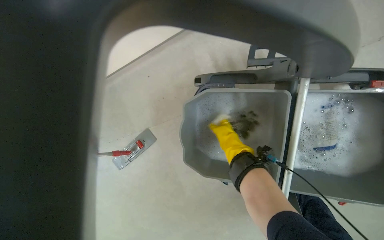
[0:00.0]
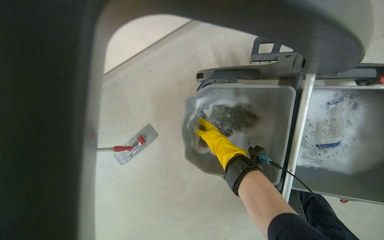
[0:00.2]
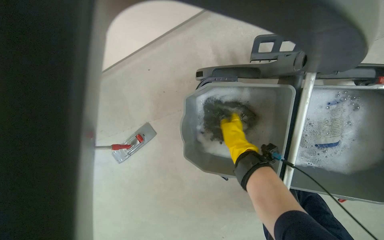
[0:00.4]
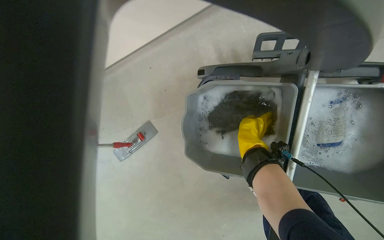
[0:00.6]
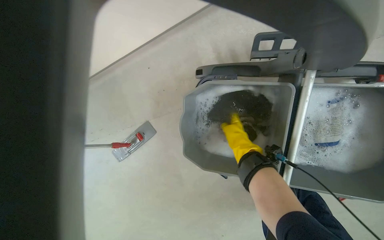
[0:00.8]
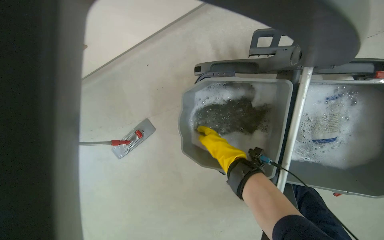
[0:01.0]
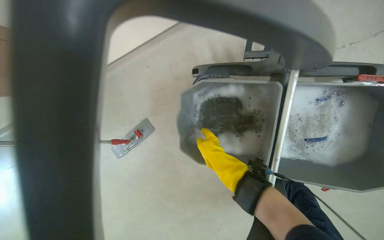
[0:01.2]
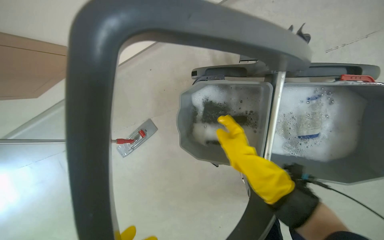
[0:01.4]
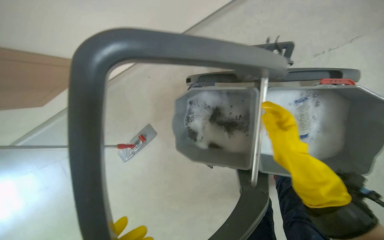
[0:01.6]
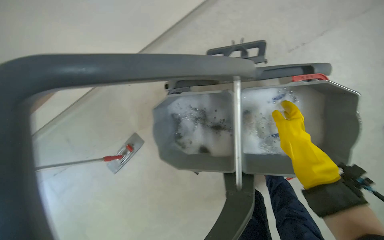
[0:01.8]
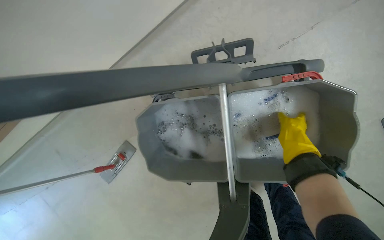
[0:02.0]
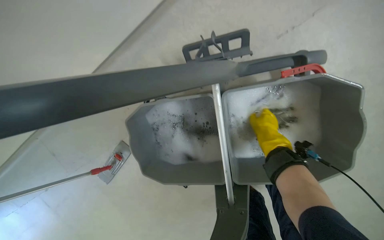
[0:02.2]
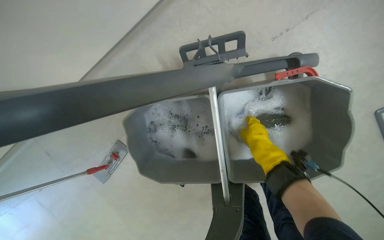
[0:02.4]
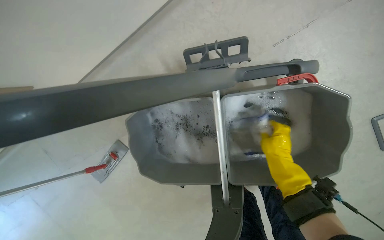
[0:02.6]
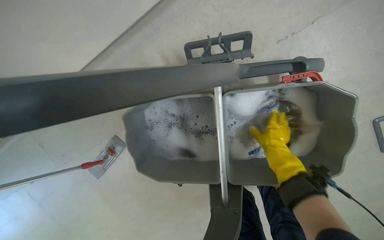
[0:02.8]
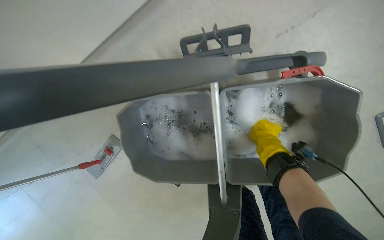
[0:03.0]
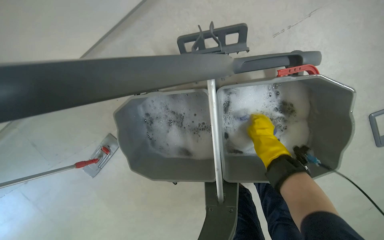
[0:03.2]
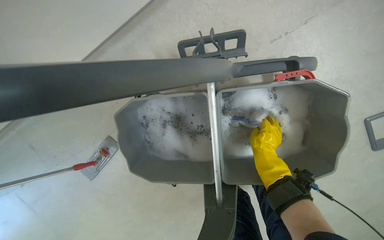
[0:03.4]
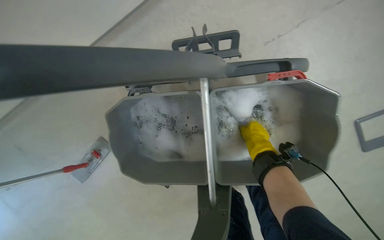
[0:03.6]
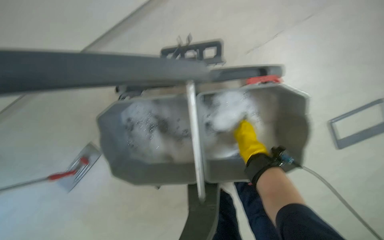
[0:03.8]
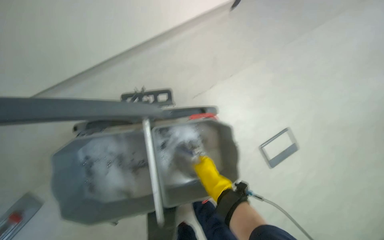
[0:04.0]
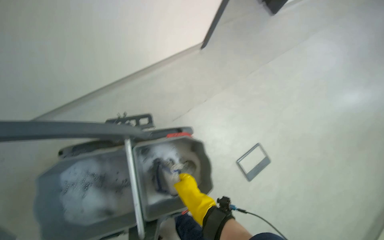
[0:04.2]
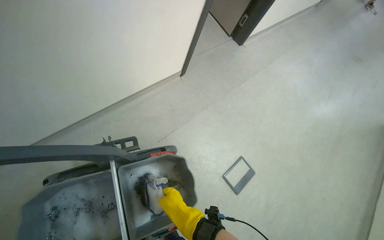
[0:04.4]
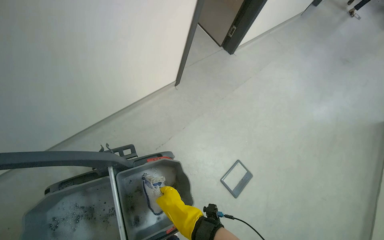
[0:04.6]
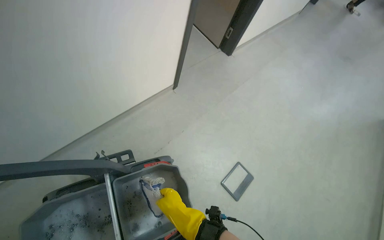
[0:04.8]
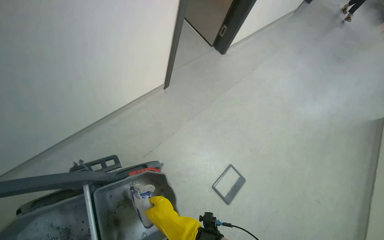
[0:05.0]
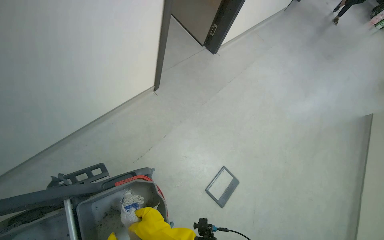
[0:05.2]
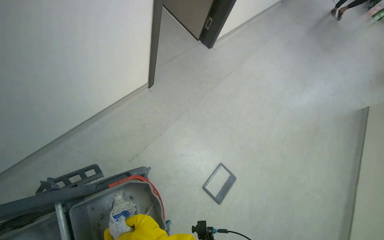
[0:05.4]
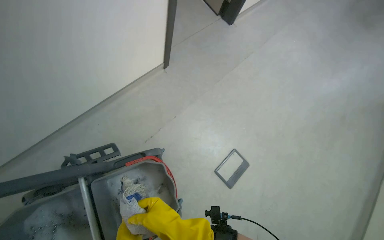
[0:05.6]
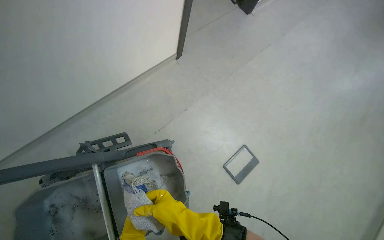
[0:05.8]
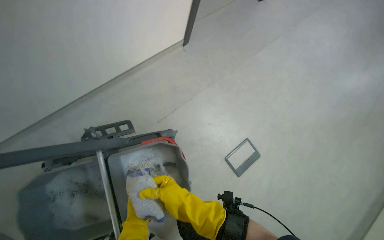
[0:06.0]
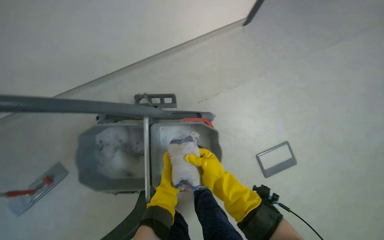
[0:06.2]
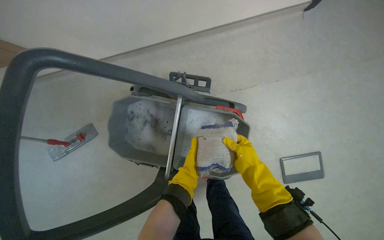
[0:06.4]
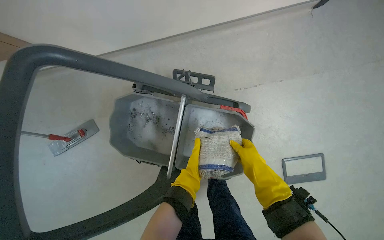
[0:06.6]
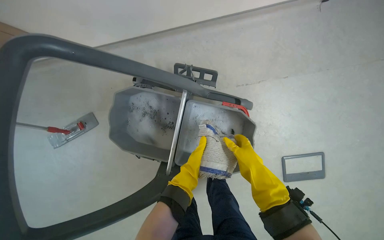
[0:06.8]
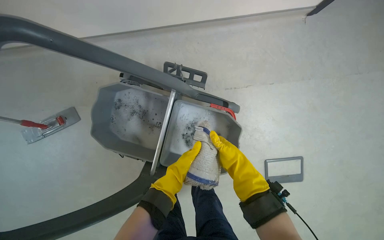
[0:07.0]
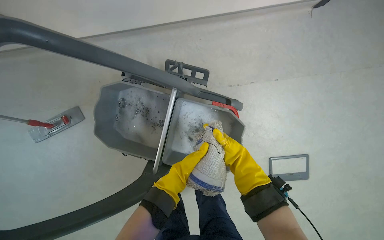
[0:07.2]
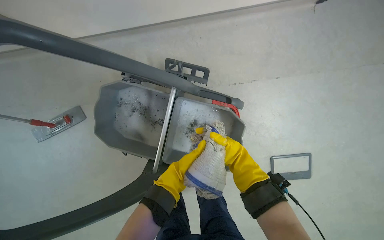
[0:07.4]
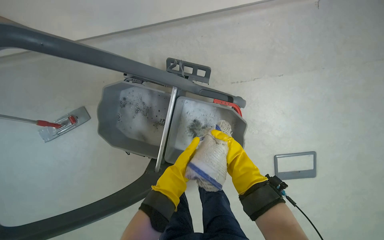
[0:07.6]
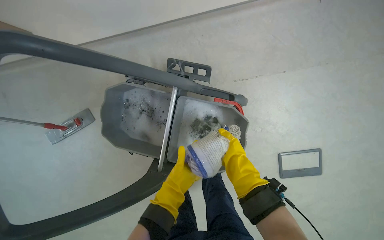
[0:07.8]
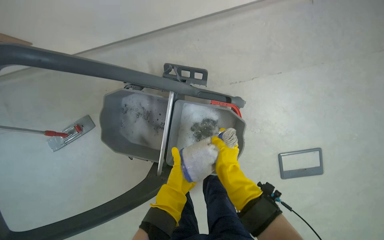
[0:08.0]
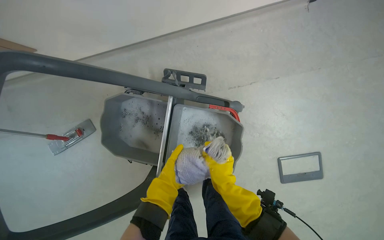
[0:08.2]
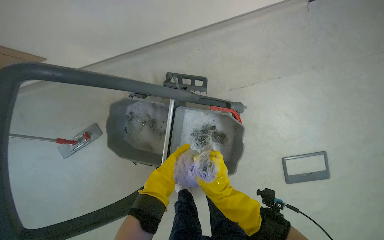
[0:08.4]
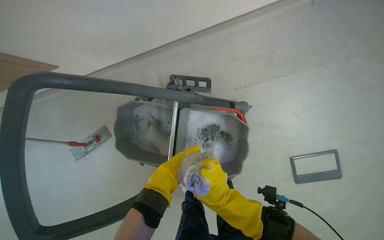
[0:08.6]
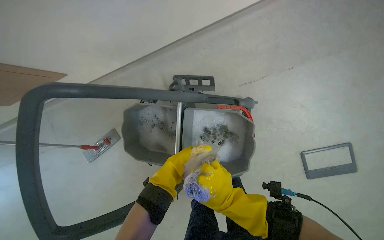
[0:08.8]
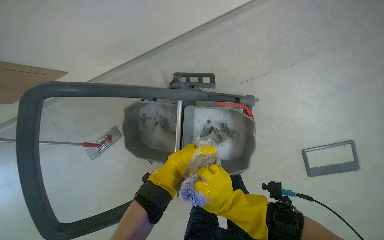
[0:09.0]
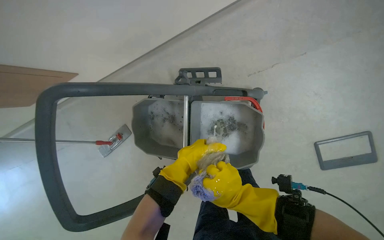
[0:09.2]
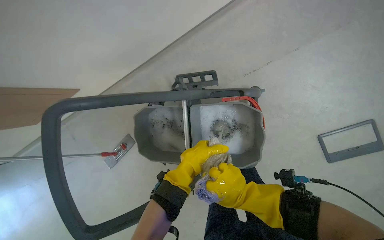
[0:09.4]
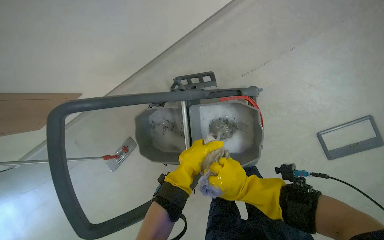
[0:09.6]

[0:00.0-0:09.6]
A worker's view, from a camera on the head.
Job: preparing cleaning supplies.
The whole recording: Preparing mop for cleaning. The worker dips the mop head into the bucket and attaches it to the mop handle.
0.0 to 1.6 s: The right hand goes about 30 cm nearer to the camera and to the right.
1.6 to 3.2 s: The right hand goes some 30 cm farther from the camera.
3.2 to 4.8 s: The head travels about 50 cm. The head turns to the right by some 35 degrees. The camera pitches upward, by approximately 40 degrees.
4.8 to 6.4 s: The head turns to the left by some 40 degrees. The camera pitches downward, by about 25 degrees.
6.4 to 8.0 s: The left hand travels farther from the camera and back again, about 20 cm each way.
8.0 to 9.6 s: The left hand moves nearer to the camera and up the picture, roughly 20 cm. The right hand is displaced nearer to the camera by some 10 cm.

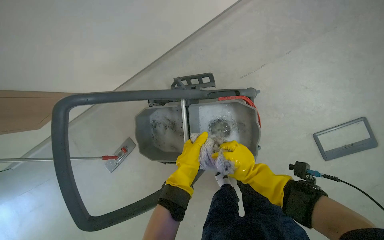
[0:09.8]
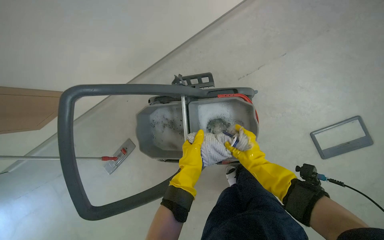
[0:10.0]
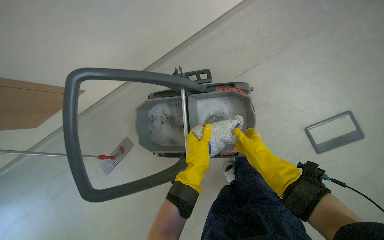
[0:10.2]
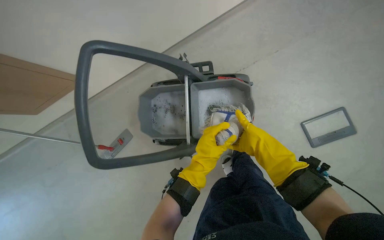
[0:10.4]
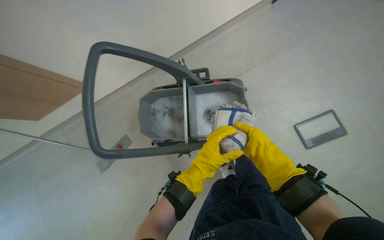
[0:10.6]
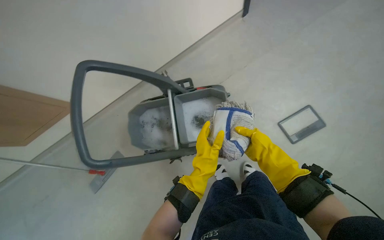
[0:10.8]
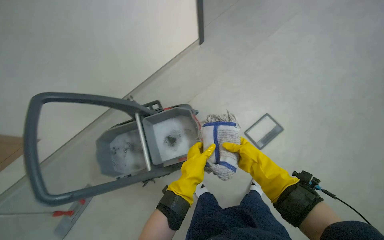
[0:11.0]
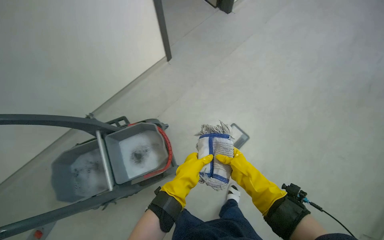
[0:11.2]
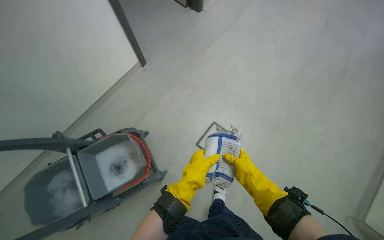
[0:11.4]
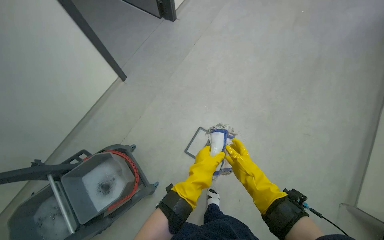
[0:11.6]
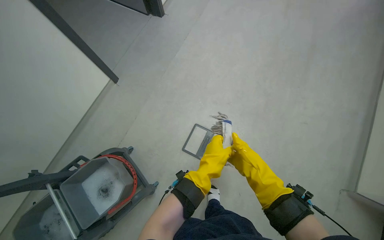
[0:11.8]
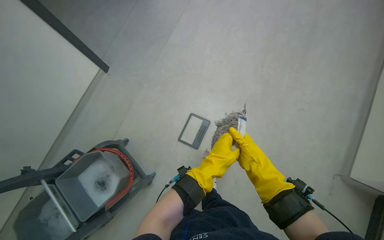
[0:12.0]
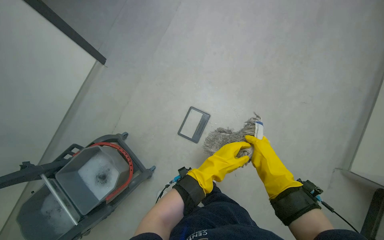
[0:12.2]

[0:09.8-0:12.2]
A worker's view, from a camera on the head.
Job: preparing cleaning supplies.
The whole recording: Preparing mop for cleaning. The worker dips the mop head into the bucket and attaches it to the mop handle.
9.8 to 11.0 s: The wearer's head swings roughly 25 degrees to the right. The right hand heads nearer to the camera, covering some 25 cm.
11.0 to 12.2 s: The wearer's head swings some 30 degrees to the right.

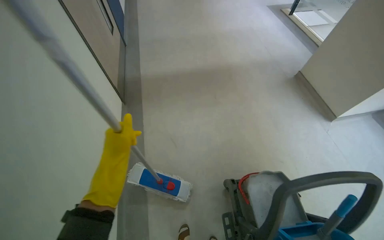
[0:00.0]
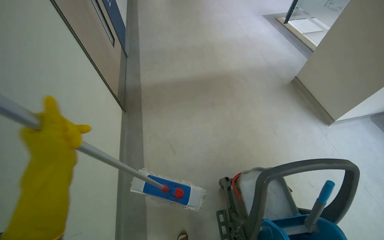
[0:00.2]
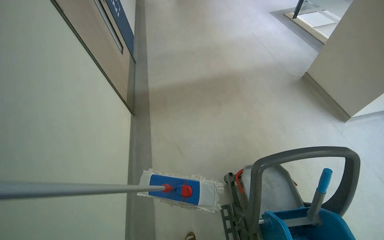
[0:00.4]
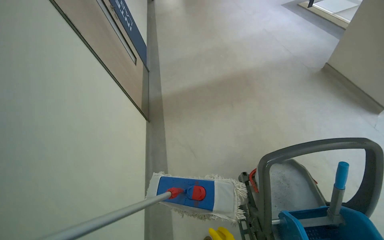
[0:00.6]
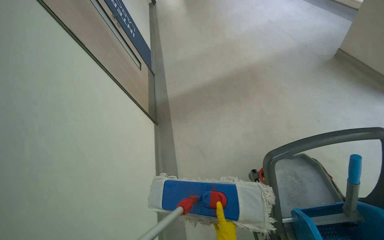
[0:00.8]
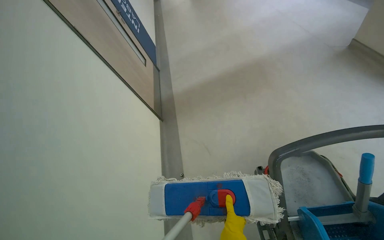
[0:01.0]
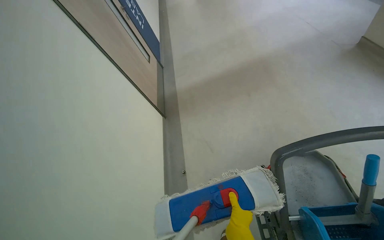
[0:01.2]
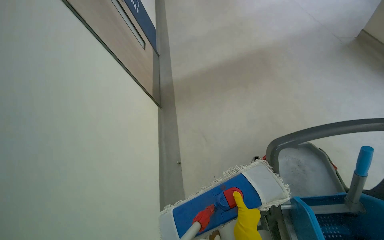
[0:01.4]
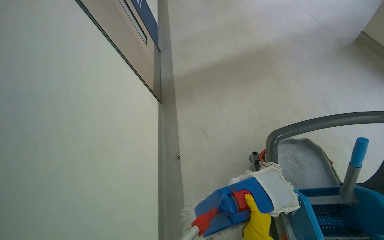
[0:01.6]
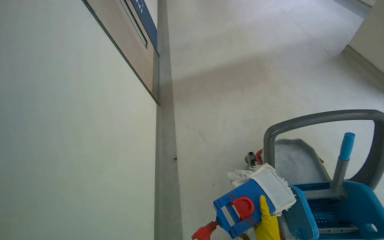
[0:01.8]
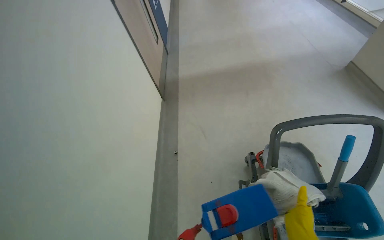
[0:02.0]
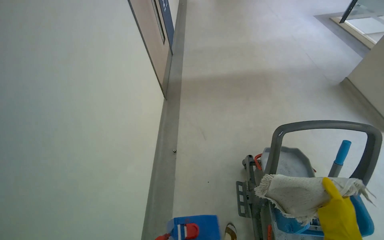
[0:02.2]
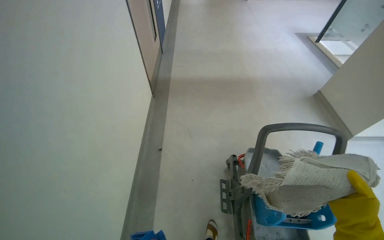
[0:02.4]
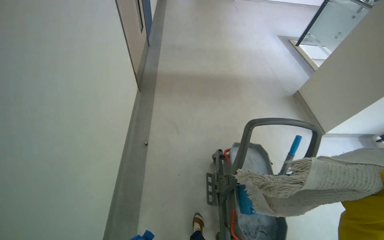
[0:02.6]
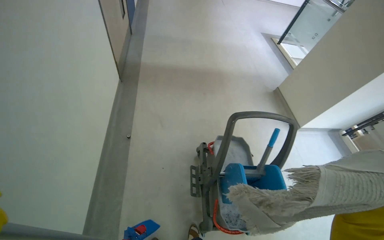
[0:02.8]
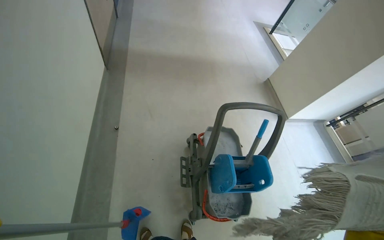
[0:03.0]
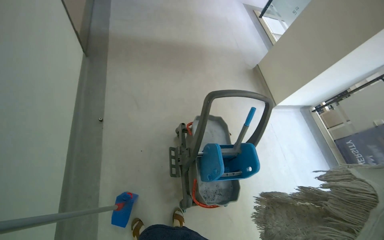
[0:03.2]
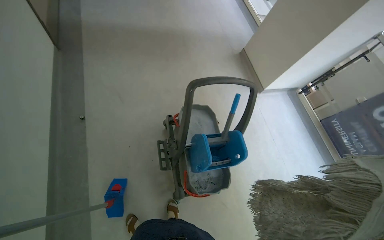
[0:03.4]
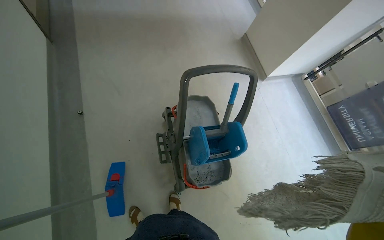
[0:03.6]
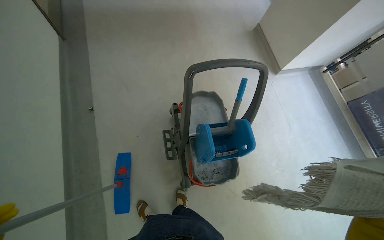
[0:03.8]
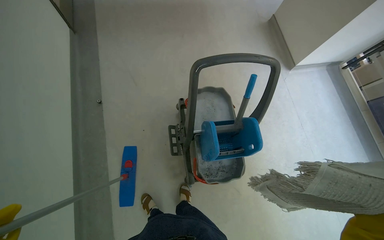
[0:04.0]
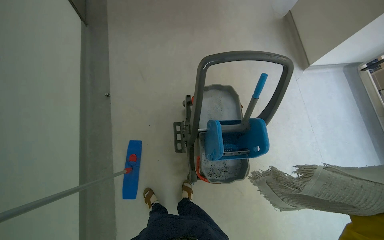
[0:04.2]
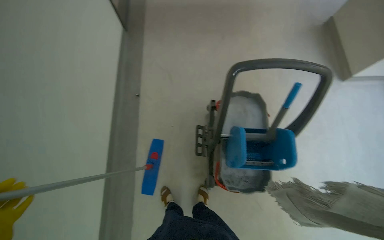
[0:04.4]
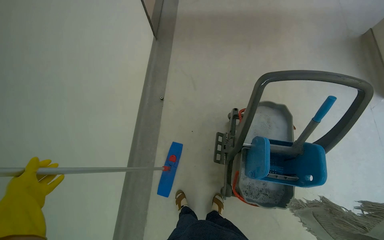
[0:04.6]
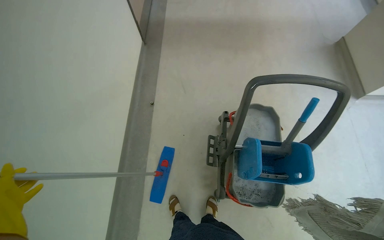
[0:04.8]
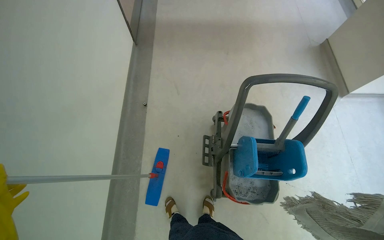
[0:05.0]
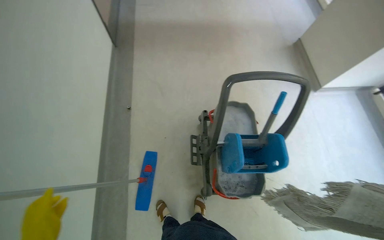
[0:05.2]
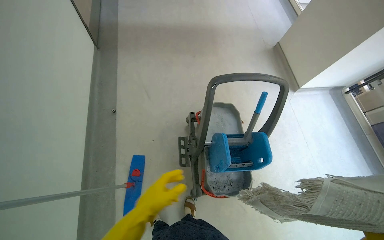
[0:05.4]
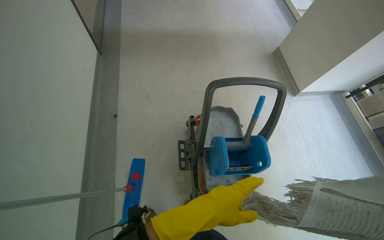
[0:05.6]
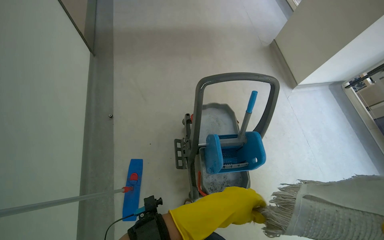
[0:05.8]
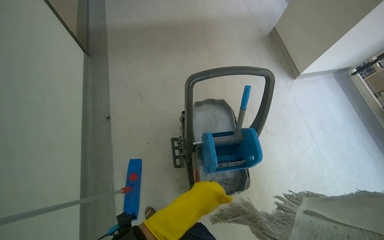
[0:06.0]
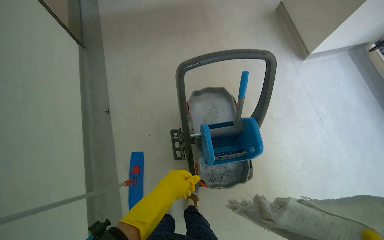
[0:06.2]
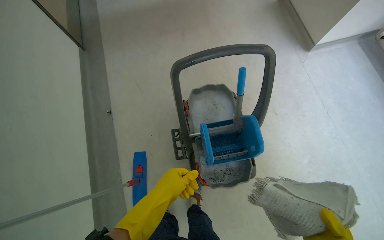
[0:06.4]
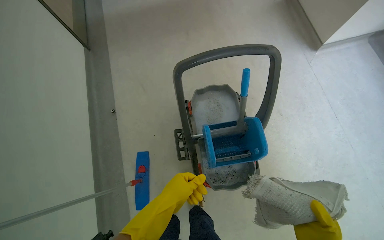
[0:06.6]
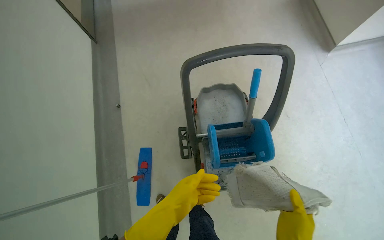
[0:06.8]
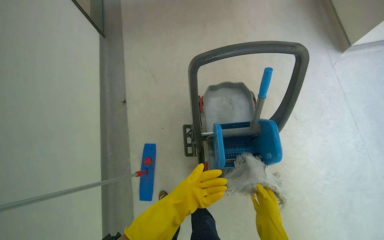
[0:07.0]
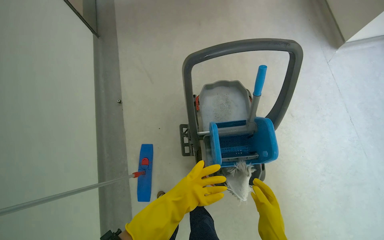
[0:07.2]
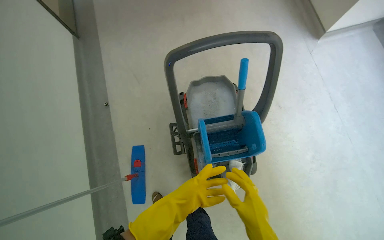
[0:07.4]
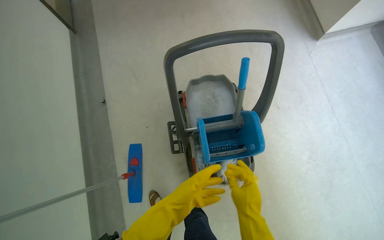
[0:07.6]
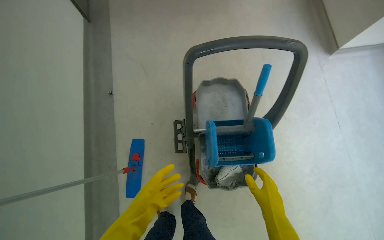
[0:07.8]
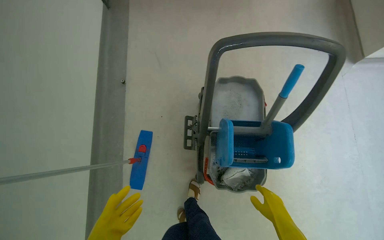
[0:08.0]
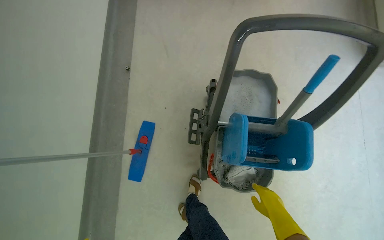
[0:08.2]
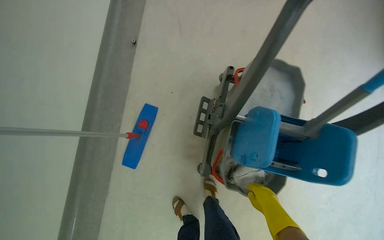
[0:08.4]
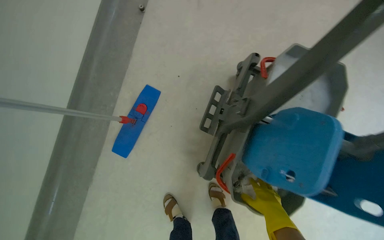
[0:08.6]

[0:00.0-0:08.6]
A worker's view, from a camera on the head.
Job: preparing cleaning supplies.
The whole recording: Preparing mop for cleaning. The worker detaches the mop head, wrings it in the bucket, and reattaches it to the handle.
0.0 to 1.4 s: The camera is aimed roughly 20 degrees further to the left.
1.4 to 2.8 s: The camera is aimed about 25 degrees further to the right.
2.8 to 4.4 s: The view tilts about 20 degrees downward.
5.8 to 7.2 s: The left hand travels farther from the camera by some 25 cm.
7.2 to 8.6 s: The camera is carried approximately 40 cm. The scene turns about 25 degrees clockwise in the picture.
